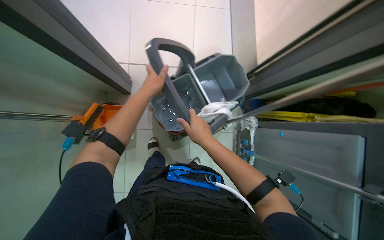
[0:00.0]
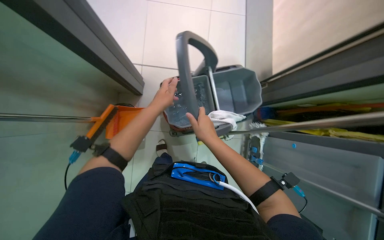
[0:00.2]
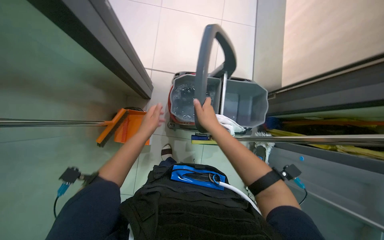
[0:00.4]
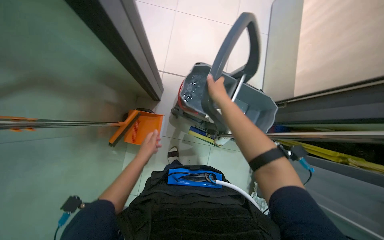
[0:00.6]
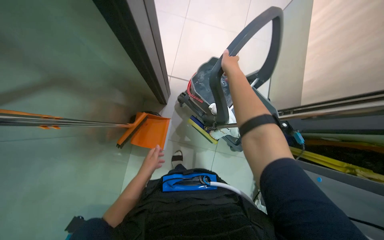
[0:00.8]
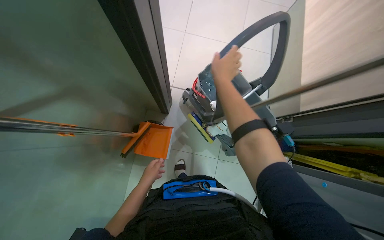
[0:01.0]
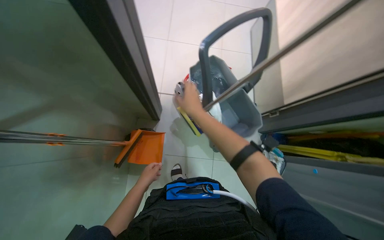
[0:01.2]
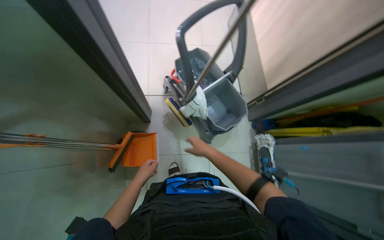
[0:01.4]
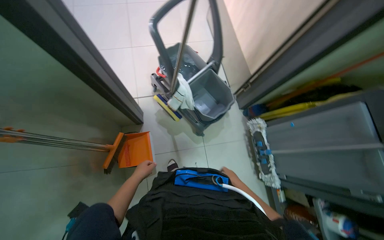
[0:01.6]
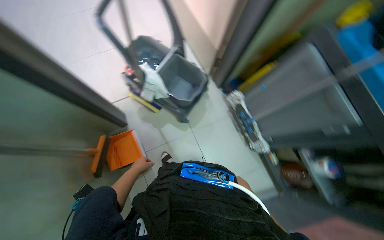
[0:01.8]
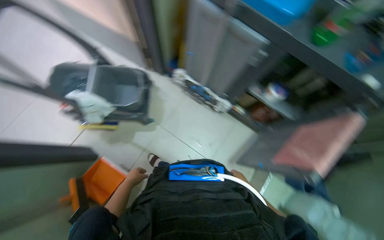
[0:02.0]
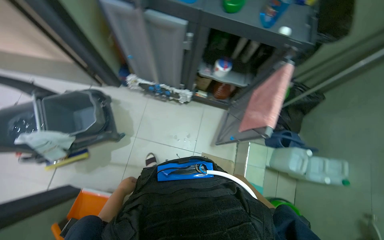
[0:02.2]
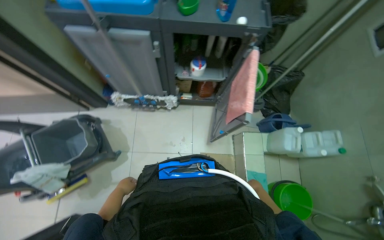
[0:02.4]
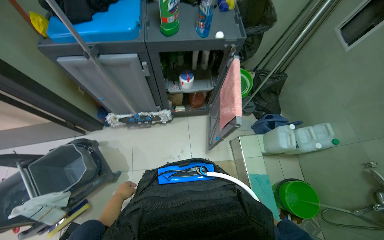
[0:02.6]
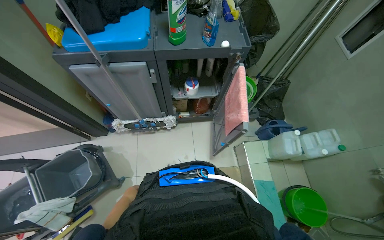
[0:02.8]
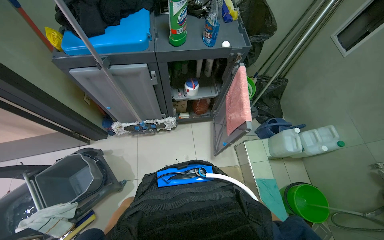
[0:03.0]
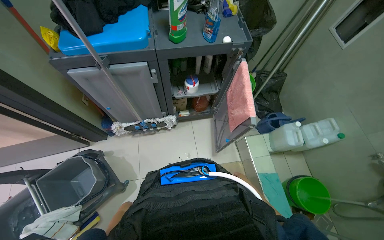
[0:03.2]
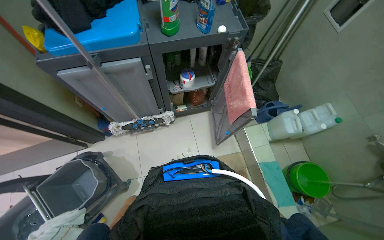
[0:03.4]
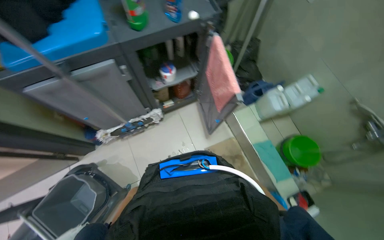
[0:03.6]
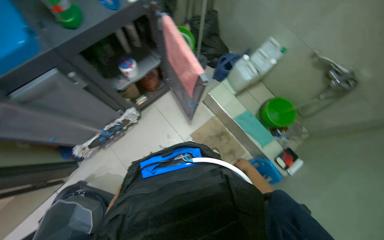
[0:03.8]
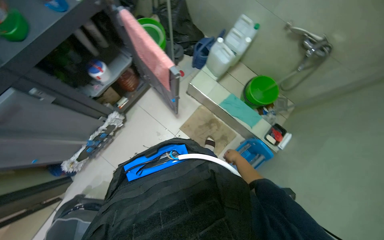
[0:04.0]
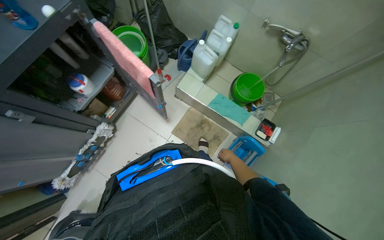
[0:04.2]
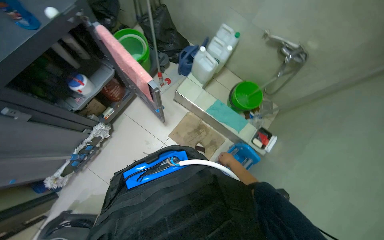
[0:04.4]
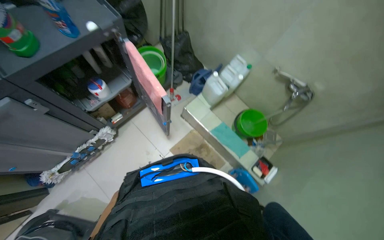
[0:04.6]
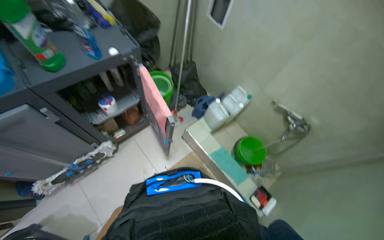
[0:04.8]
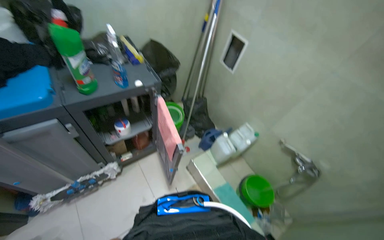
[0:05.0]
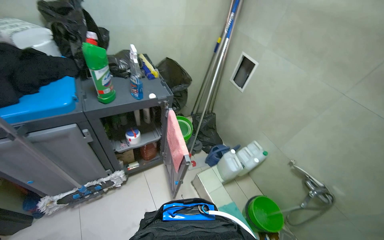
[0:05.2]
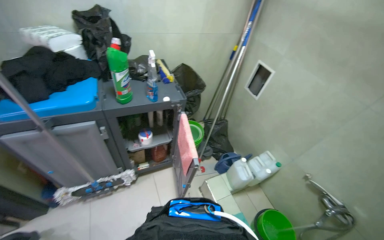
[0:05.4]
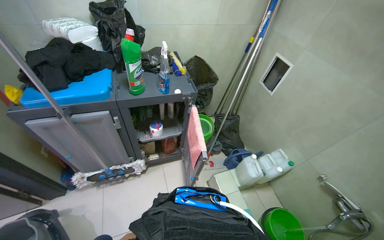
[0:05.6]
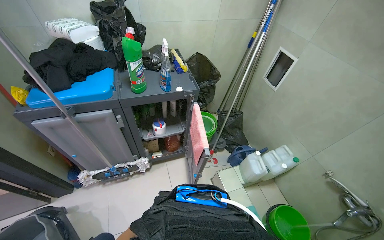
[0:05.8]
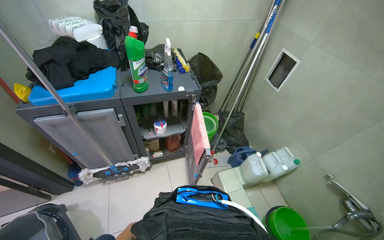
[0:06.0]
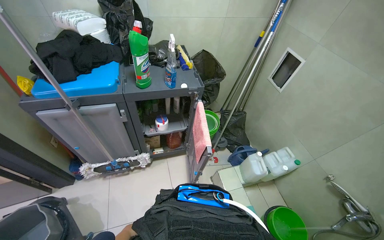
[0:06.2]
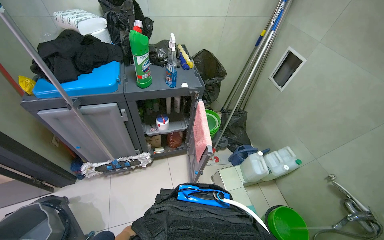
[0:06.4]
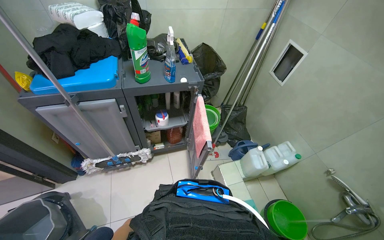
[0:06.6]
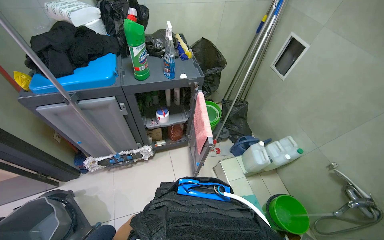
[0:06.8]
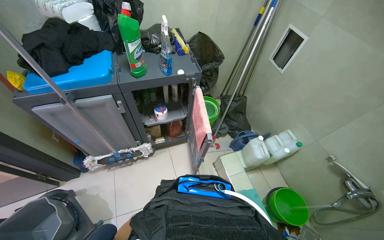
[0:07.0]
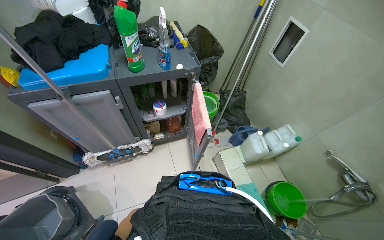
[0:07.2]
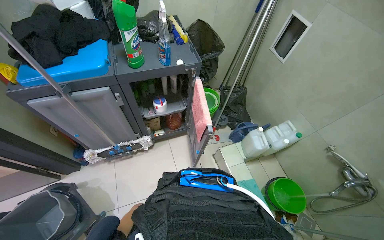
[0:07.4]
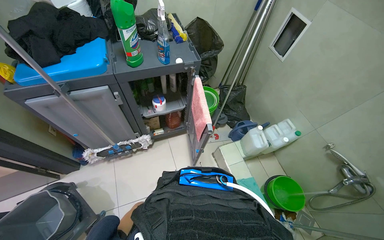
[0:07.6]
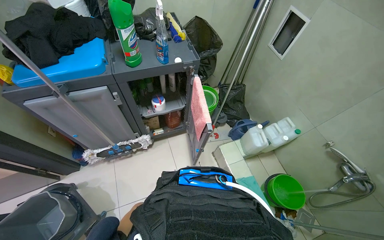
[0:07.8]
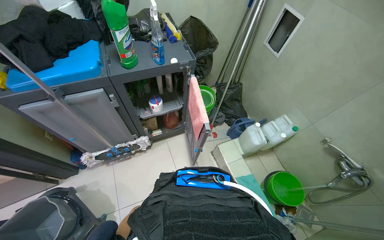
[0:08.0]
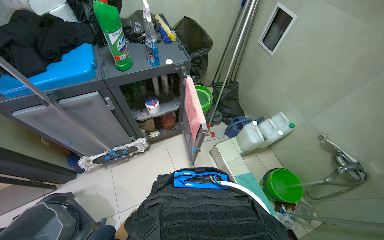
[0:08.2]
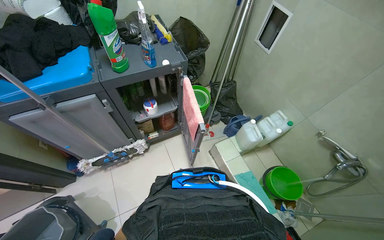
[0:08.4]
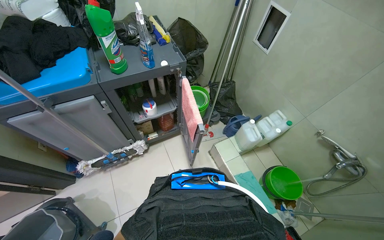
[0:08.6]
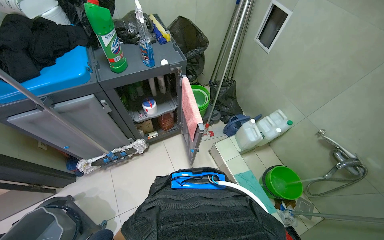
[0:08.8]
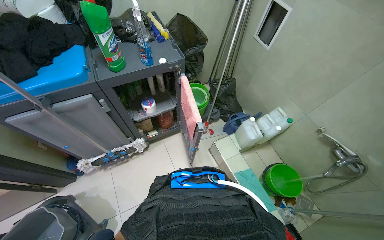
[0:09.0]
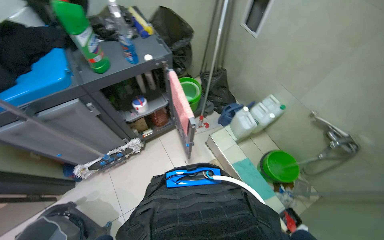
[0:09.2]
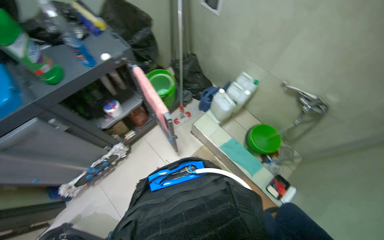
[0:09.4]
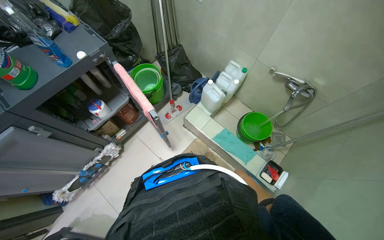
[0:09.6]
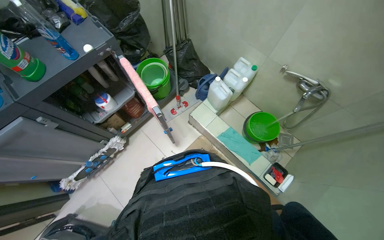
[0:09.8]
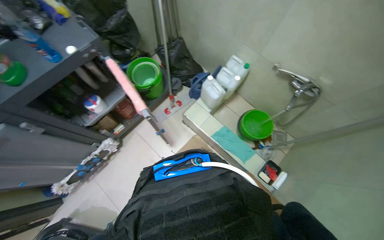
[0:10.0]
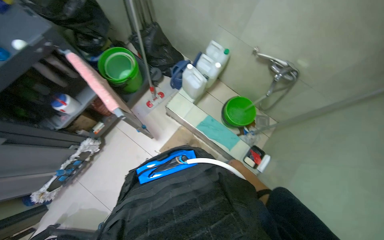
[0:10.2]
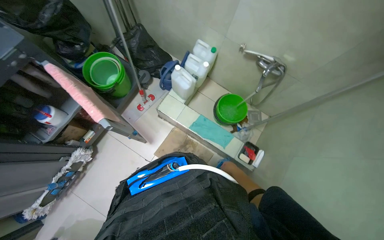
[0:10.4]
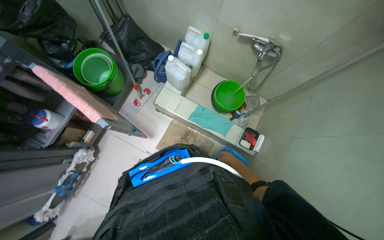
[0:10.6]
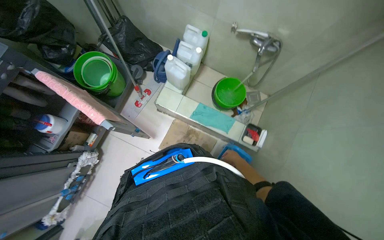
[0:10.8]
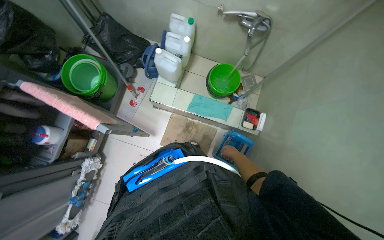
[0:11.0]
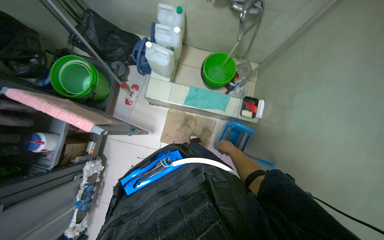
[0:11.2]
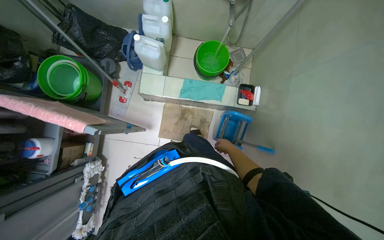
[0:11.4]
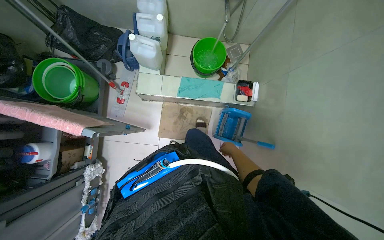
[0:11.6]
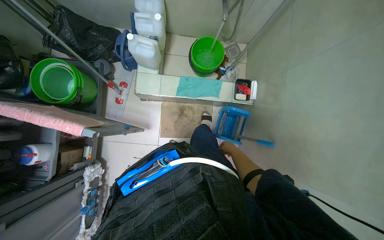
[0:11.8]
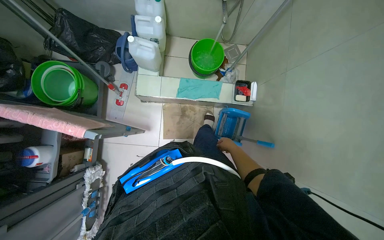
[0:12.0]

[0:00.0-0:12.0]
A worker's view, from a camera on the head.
Job: preparing cleaning supplies.
The whole recording: Preparing cleaning equipment. The worker fills the mop bucket with water, assembles the mop, gathers cleaning cloths and spray bottles, and organizes towels.
0:00.0 to 0:01.6: The view tips upward by some 15 degrees.
0:01.6 to 0:03.0: The camera is carried about 50 cm. The head rotates some 85 degrees to the right.
0:03.0 to 0:04.4: The wearer looks approximately 45 degrees further to the right. The view tips downward by approximately 15 degrees.
0:04.4 to 0:06.0: The wearer looks approximately 35 degrees further to the left. The wearer looks approximately 35 degrees further upward.
0:09.0 to 0:10.4: The wearer's head swings approximately 35 degrees to the right. The view tilts approximately 15 degrees downward.
0:10.4 to 0:12.0: The scene rotates counterclockwise by some 30 degrees.

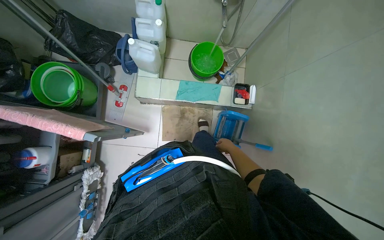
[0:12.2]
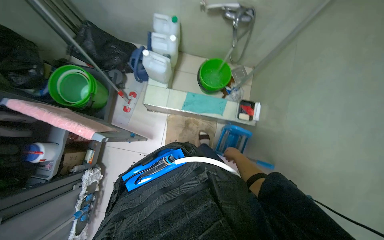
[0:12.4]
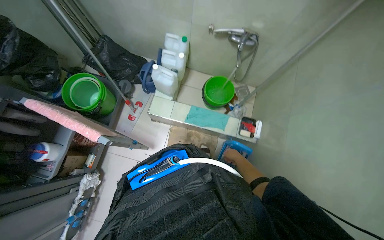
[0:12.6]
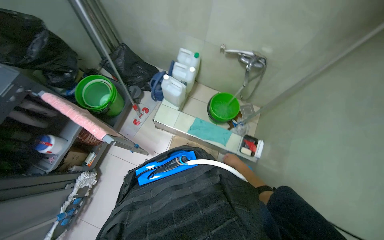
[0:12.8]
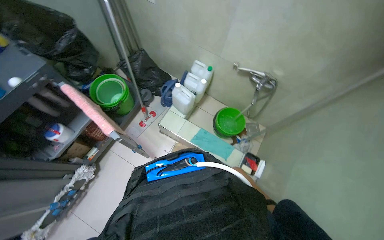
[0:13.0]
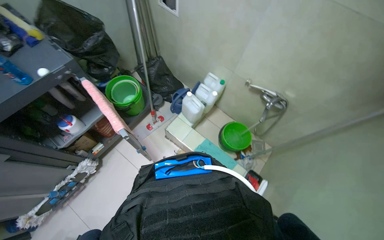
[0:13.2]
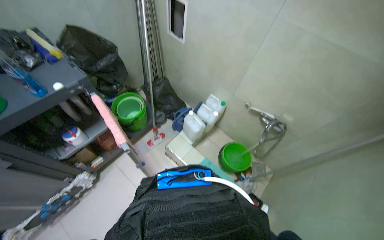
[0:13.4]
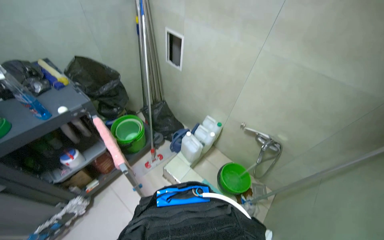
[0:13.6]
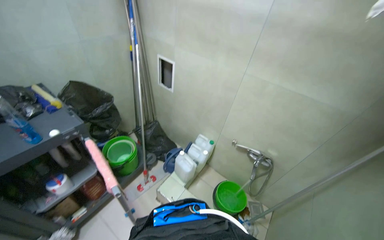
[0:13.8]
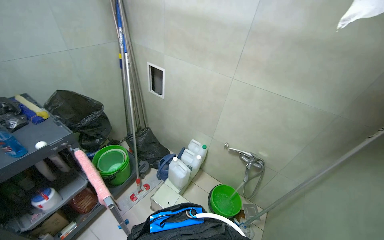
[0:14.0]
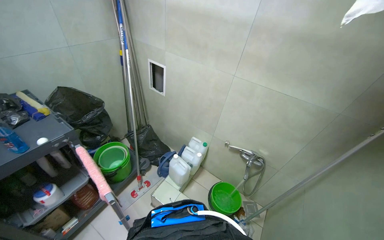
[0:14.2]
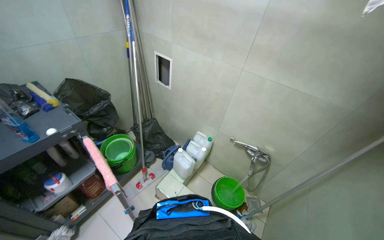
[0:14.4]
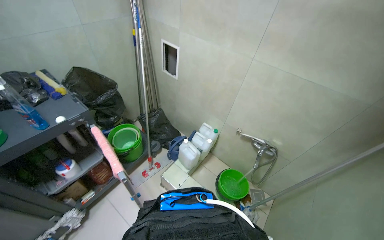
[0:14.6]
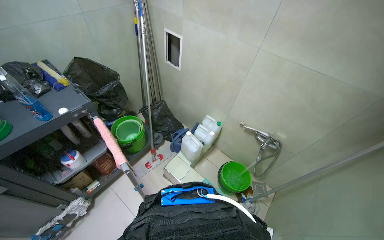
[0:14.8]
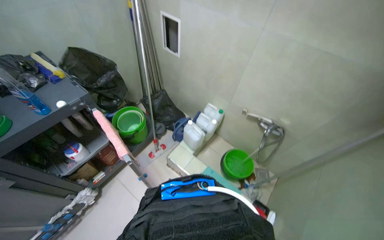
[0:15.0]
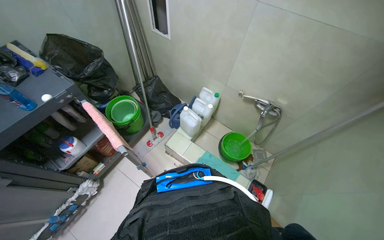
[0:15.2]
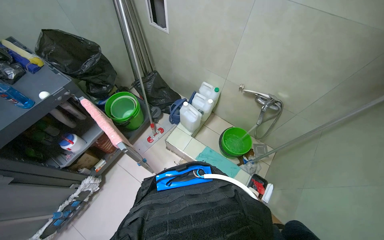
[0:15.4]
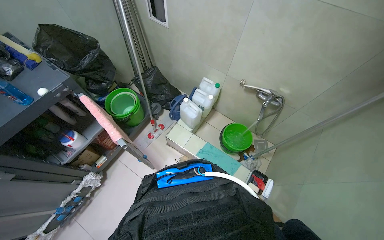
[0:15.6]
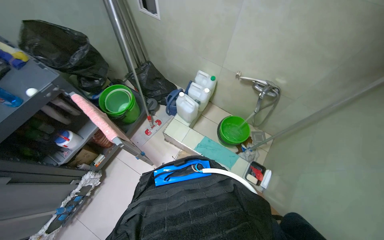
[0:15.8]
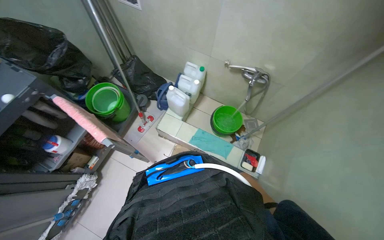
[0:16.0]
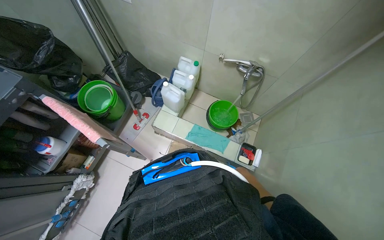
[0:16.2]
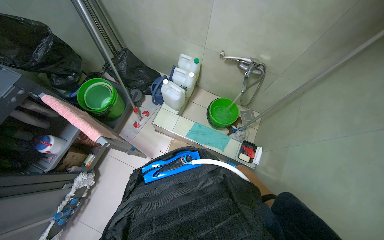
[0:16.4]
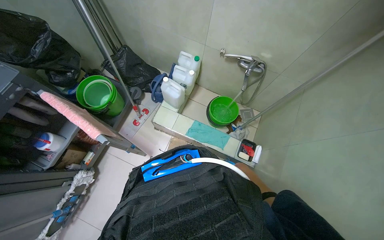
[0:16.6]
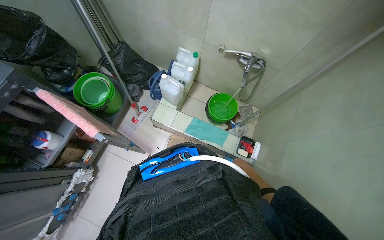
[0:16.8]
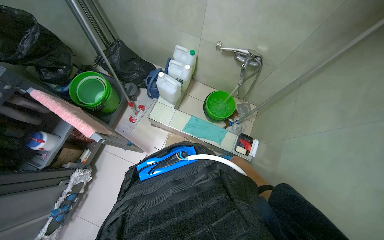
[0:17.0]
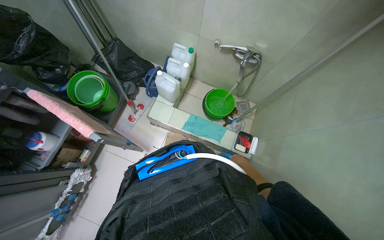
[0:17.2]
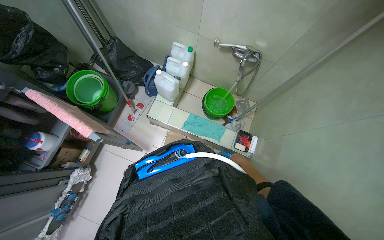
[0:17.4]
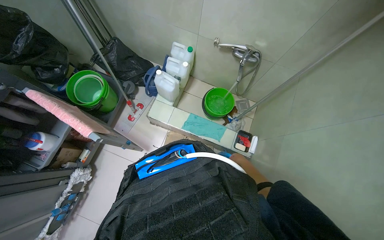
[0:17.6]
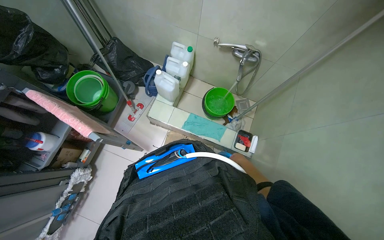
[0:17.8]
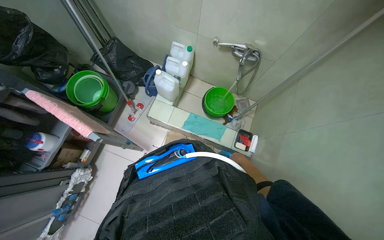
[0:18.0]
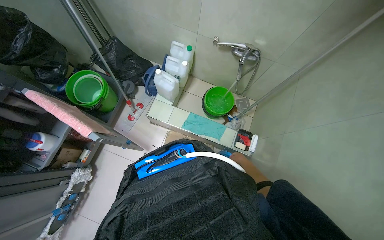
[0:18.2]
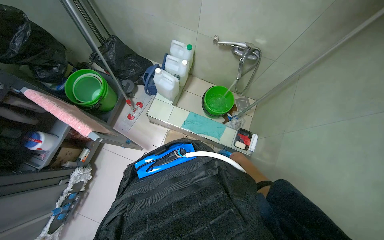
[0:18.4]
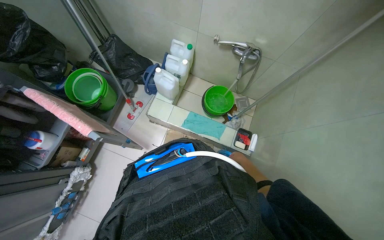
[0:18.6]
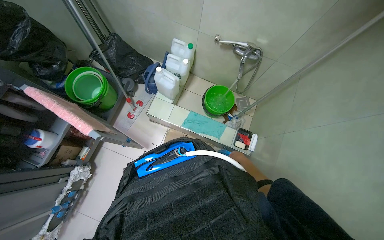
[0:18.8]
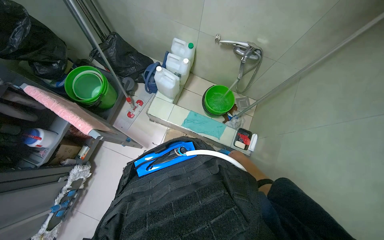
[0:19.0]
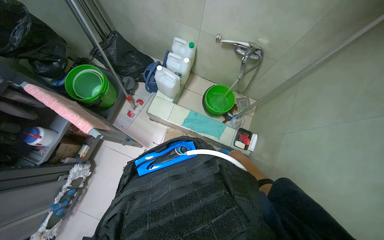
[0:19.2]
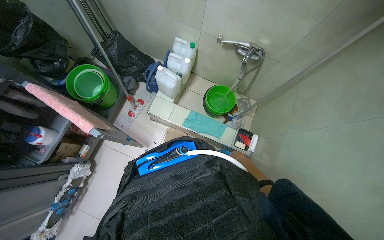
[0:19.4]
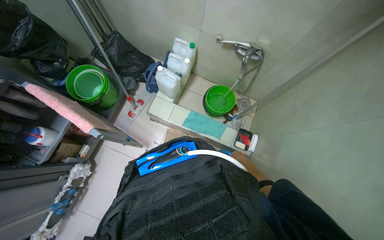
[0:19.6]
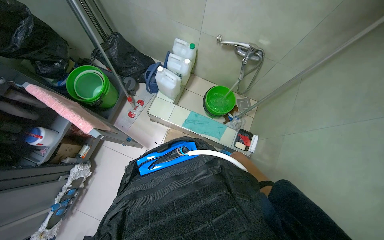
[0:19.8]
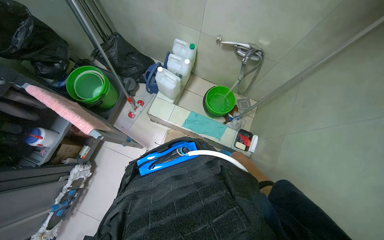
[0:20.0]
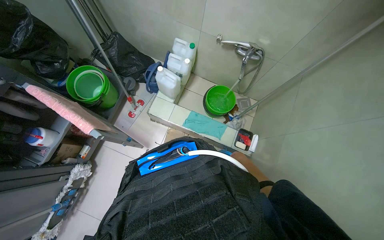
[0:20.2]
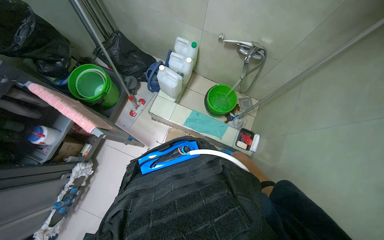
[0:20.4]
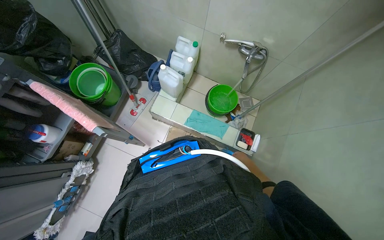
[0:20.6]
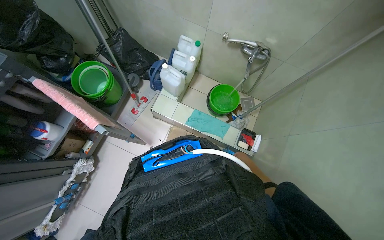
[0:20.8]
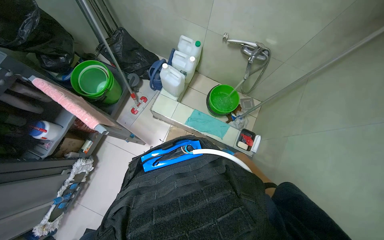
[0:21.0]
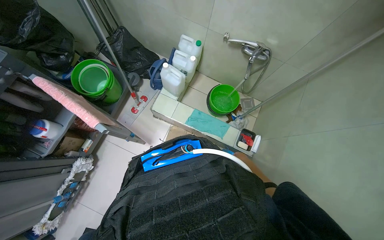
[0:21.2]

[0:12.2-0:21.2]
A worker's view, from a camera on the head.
Job: preparing cleaning supplies.
The whole recording: Preparing cleaning equipment. The worker fills the mop bucket with water, assembles the mop, gathers cleaning cloths and spray bottles, and organizes towels.
0:12.2 to 0:13.8: The wearer looks some 45 degrees further upward. The scene rotates clockwise by approximately 35 degrees.
0:13.8 to 0:15.2: The camera pitches downward, by some 20 degrees.
